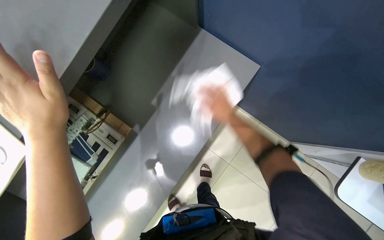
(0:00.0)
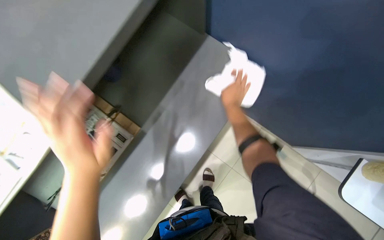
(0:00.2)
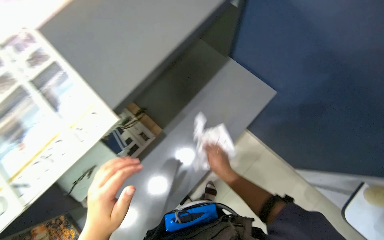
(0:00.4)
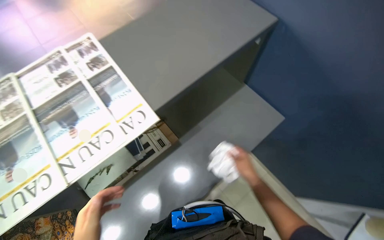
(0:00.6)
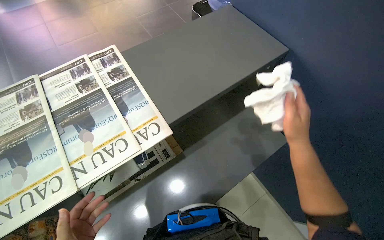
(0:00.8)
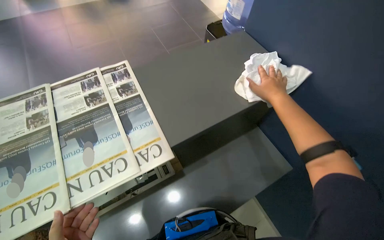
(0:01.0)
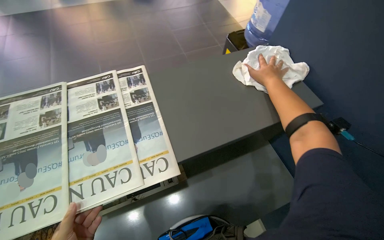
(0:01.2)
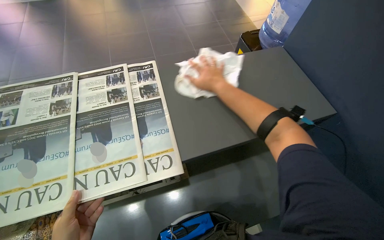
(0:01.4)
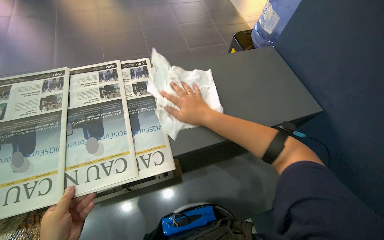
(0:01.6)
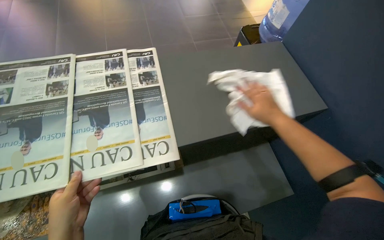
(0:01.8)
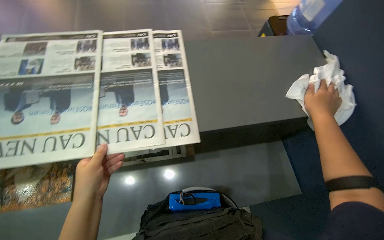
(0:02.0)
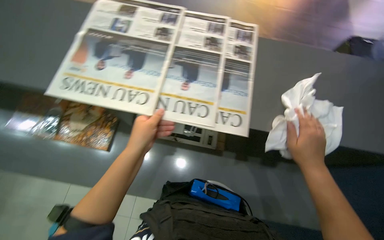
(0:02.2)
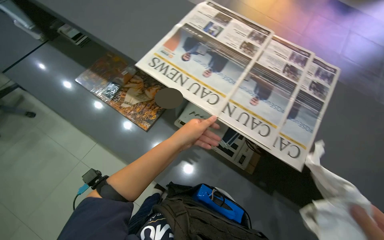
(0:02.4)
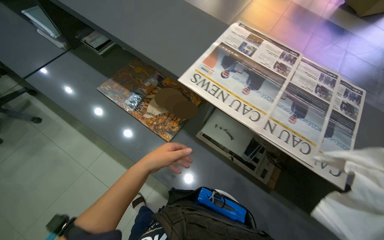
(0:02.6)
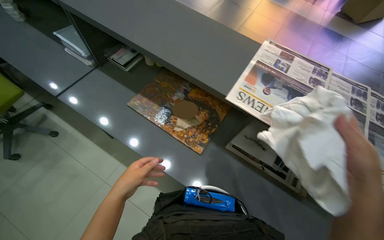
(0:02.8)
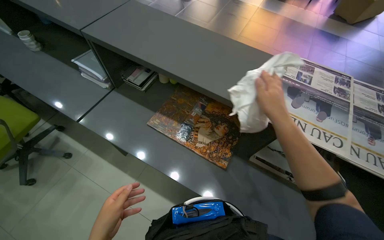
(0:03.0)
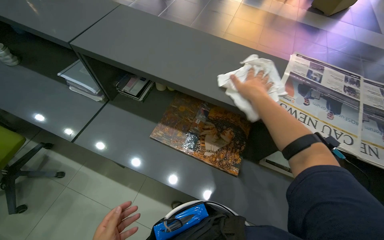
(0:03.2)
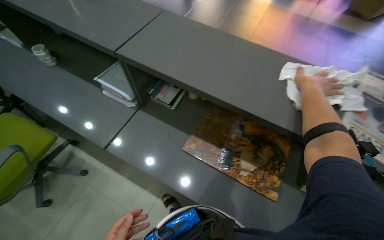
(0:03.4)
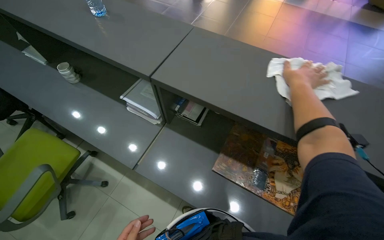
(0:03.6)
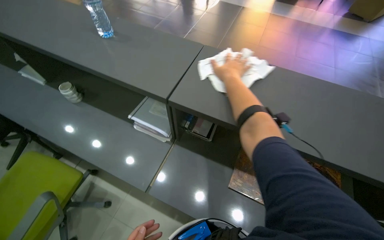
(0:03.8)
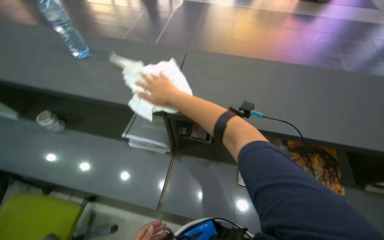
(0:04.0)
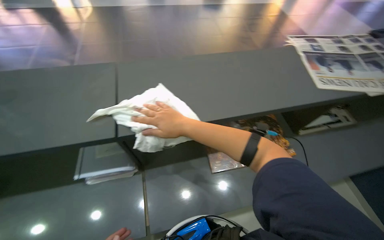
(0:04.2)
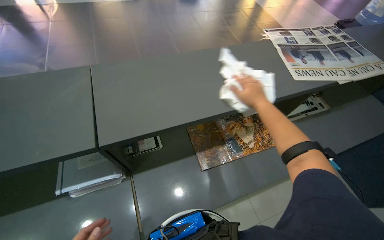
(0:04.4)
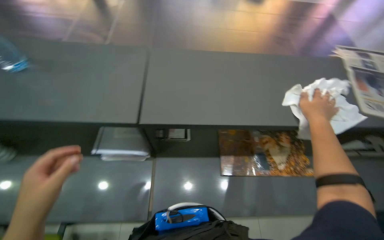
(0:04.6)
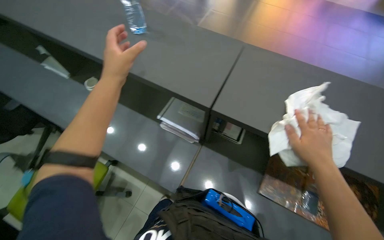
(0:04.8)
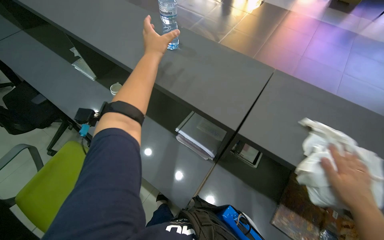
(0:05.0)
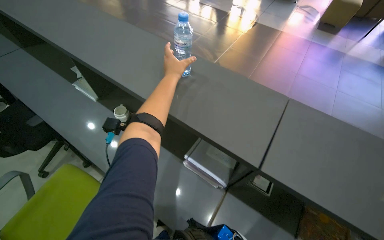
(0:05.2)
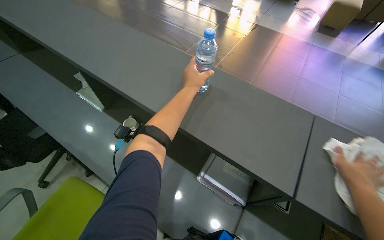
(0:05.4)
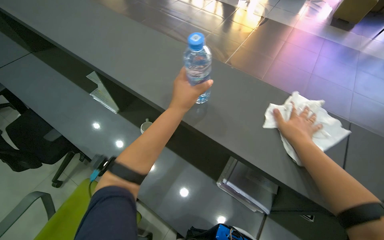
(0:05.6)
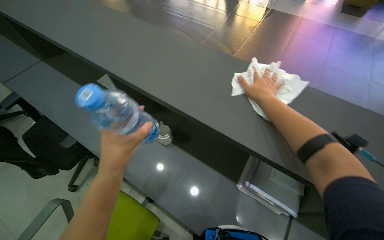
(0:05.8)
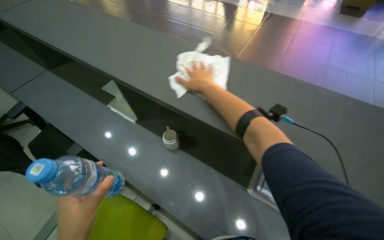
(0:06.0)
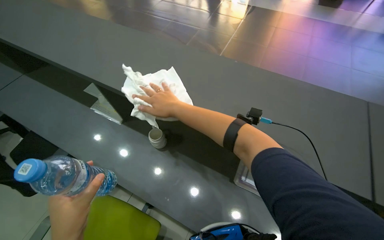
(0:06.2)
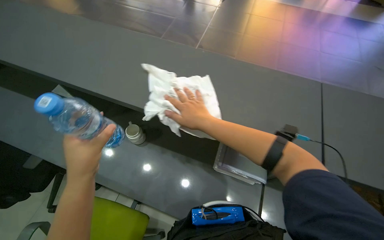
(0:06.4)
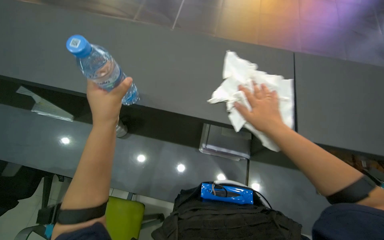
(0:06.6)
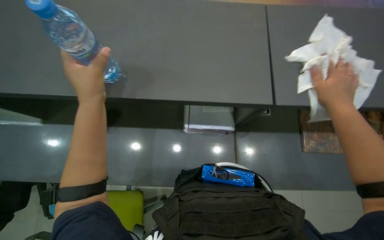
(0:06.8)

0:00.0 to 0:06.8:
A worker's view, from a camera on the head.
Job: wiping surfaces.
The whole recording: Wiping office desk surface. The worker wipes the office desk surface with a white cloth, moving various items.
0:00.0 to 0:01.4: The wearer looks approximately 25 degrees further upward. The scene rotates clockwise by some 35 degrees.
0:01.4 to 0:02.8: The camera travels roughly 60 cm. The head rotates approximately 50 degrees to the left.
0:02.8 to 0:04.0: The camera is carried roughly 70 cm.
0:05.4 to 0:06.8: The left hand is displaced to the left by about 30 cm, and moves approximately 25 cm down the picture and comes back. The right hand travels to the left and back again, approximately 60 cm each way.

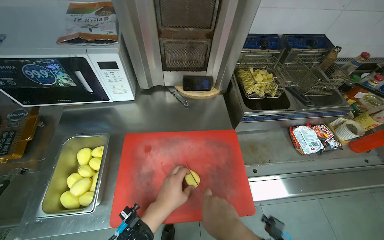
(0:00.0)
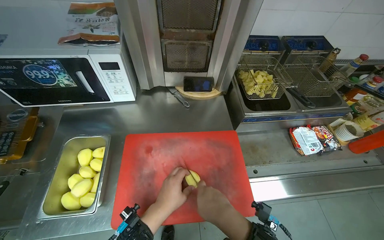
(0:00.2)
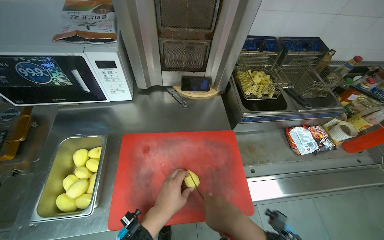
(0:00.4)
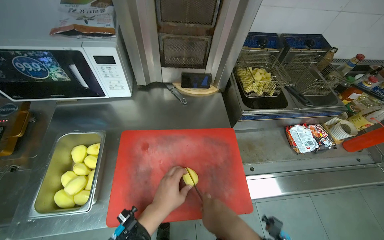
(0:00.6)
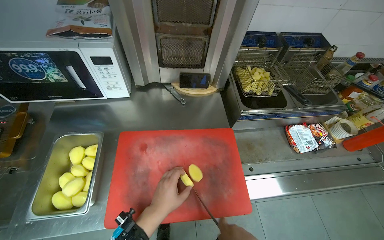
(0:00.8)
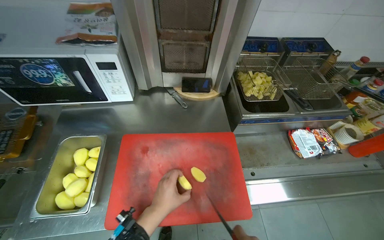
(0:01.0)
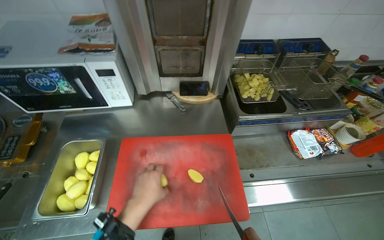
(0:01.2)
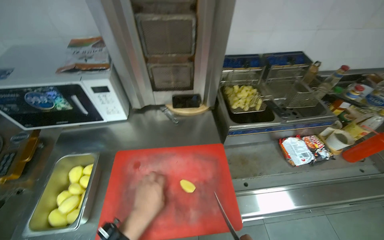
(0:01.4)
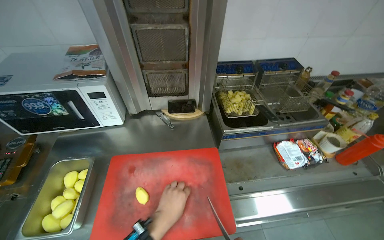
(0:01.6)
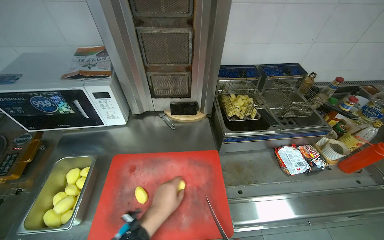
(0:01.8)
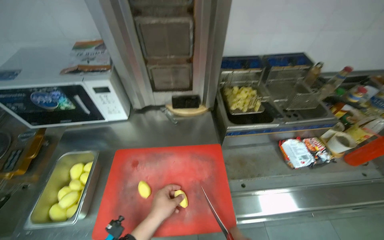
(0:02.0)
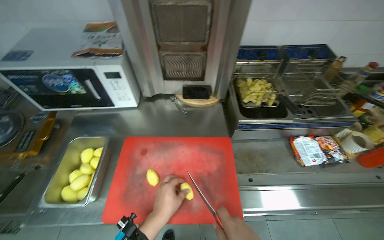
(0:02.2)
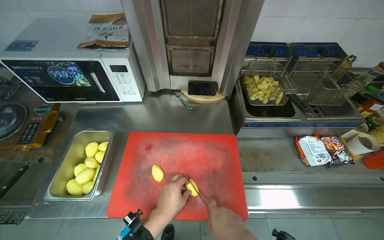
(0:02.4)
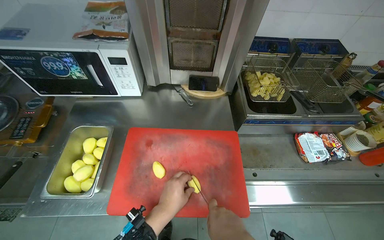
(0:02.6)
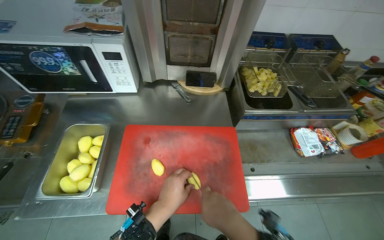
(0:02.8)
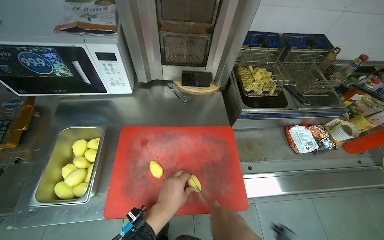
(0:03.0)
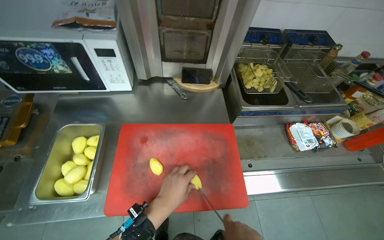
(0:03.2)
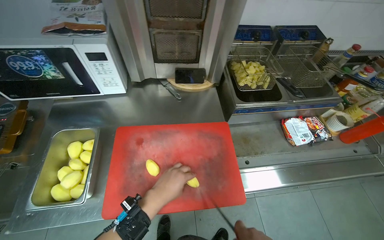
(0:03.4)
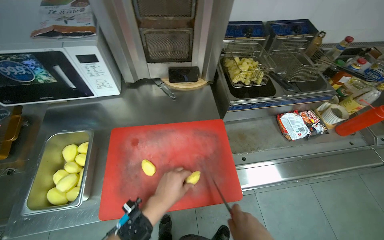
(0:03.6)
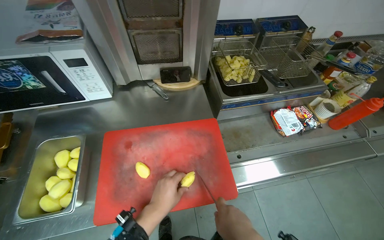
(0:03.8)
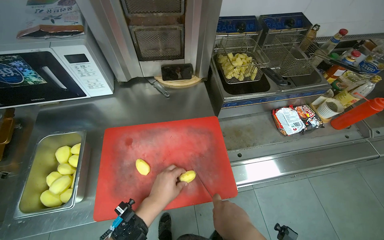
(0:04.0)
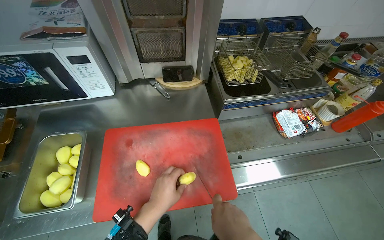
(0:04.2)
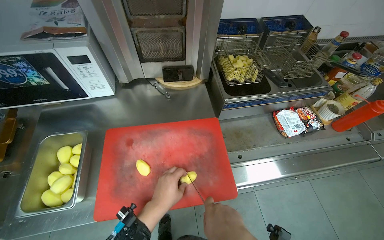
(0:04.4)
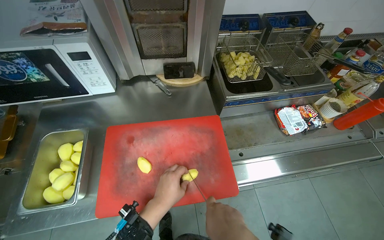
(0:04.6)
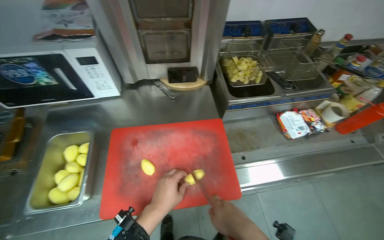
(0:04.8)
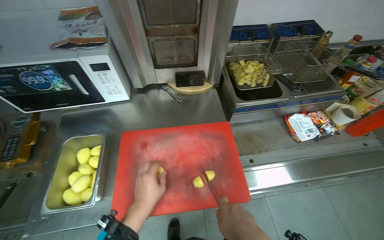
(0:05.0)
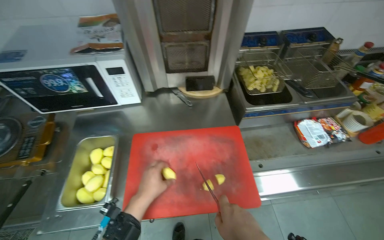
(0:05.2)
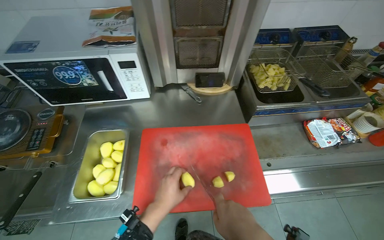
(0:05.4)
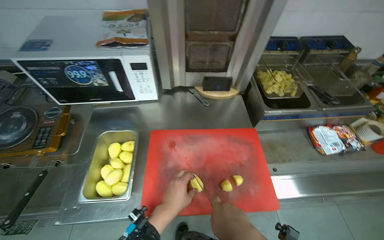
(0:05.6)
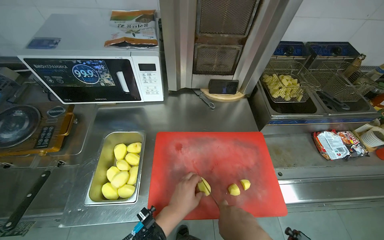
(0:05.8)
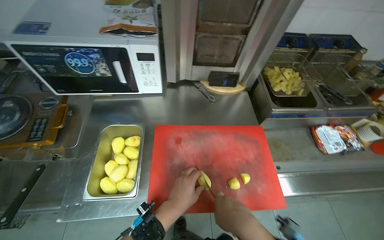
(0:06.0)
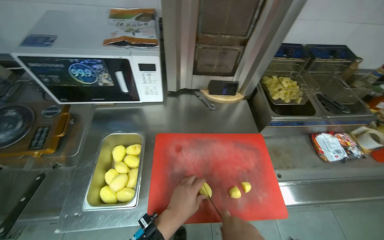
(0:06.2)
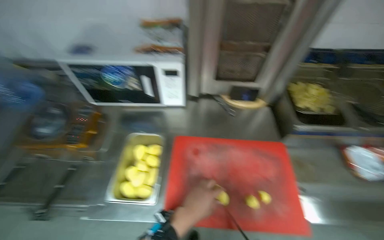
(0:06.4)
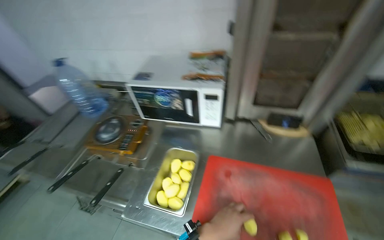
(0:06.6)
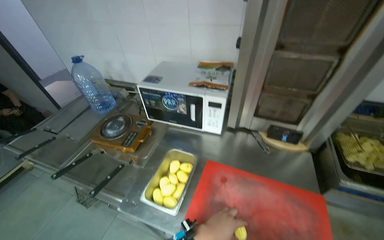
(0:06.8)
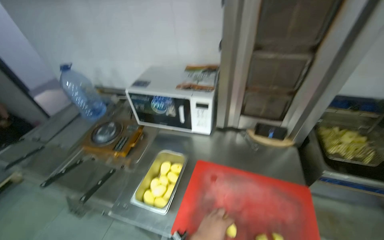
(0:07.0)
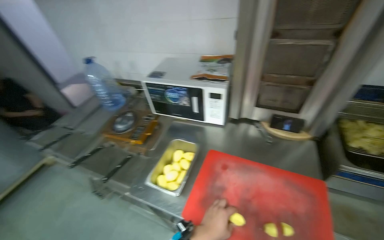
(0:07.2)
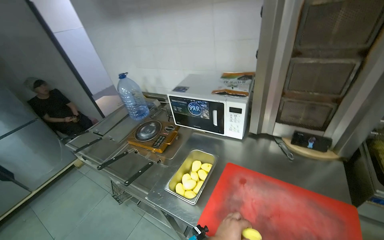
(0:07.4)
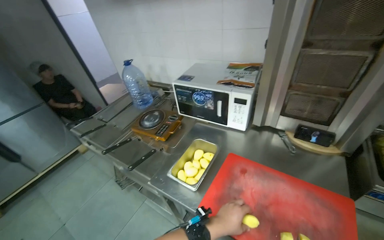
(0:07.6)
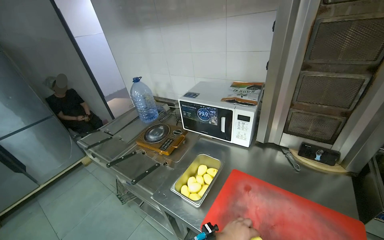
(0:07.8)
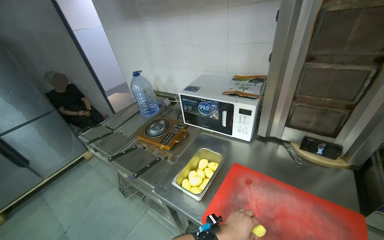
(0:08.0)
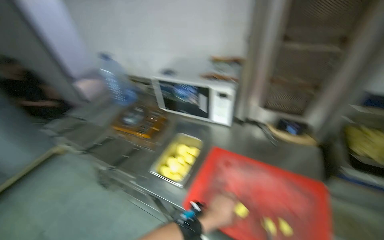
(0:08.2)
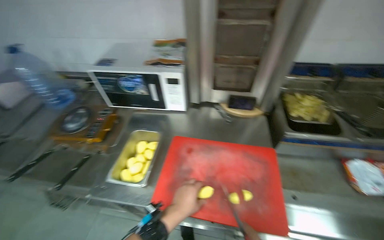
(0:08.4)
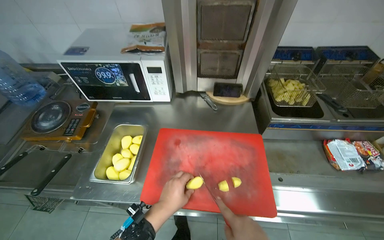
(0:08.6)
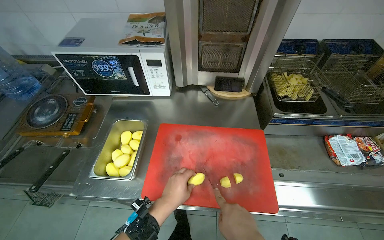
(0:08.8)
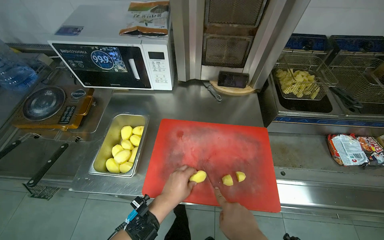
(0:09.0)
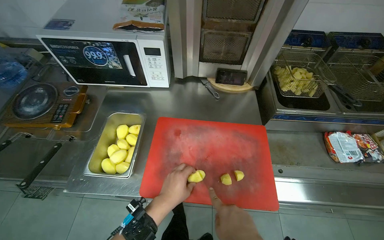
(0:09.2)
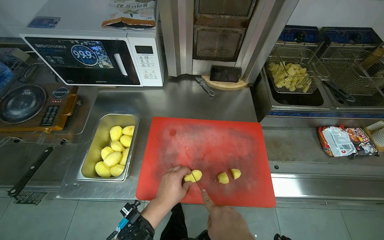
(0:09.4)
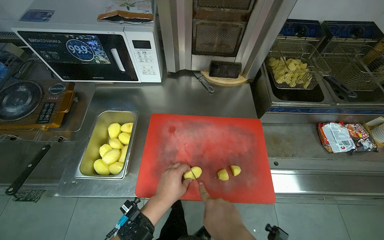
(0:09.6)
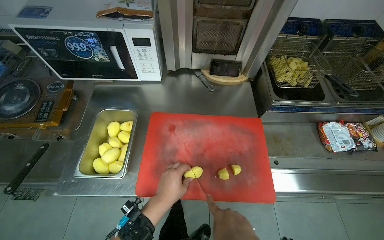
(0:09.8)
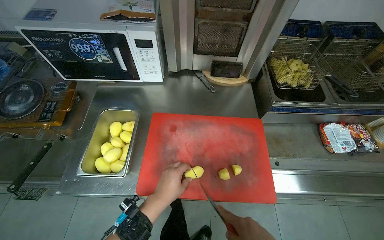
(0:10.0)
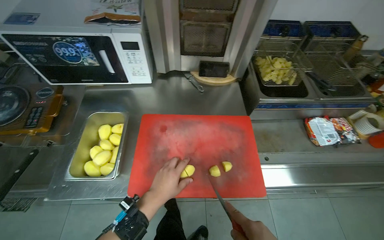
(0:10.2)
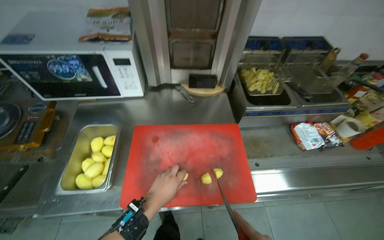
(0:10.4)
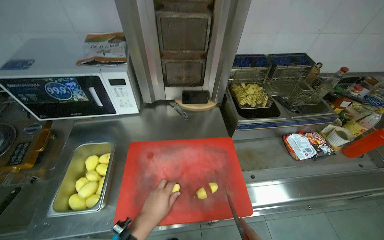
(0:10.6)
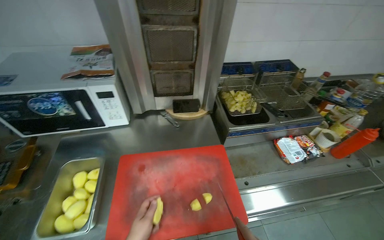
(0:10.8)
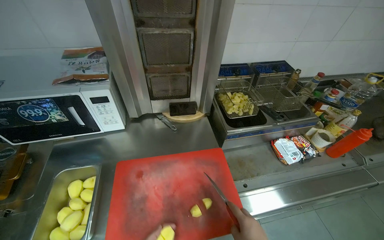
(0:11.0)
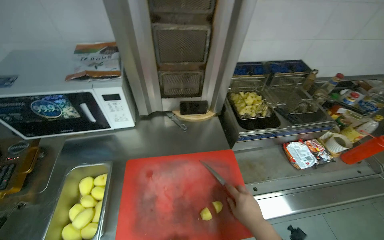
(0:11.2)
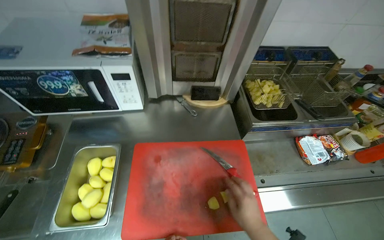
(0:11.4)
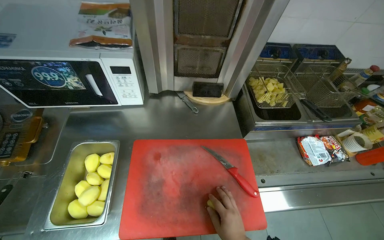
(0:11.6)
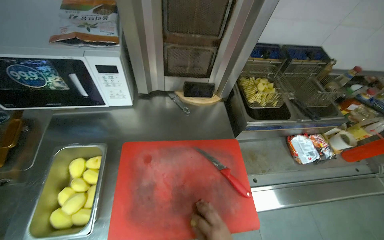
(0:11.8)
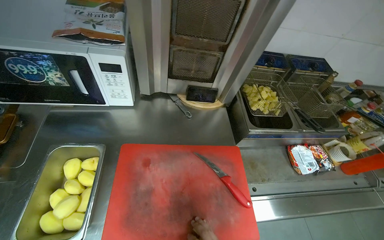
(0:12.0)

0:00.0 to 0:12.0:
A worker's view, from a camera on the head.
Job: preparing food.
The whole recording: Cutting potatoes on board. The worker chops potatoes into pieces on a red cutting board.
0:06.0 to 0:07.6: The wearer's head swings some 40 degrees to the left. The view tilts approximately 15 degrees upward.
0:07.6 to 0:09.0: The head rotates approximately 30 degrees to the right. The wearer looks about 15 degrees further downward.
